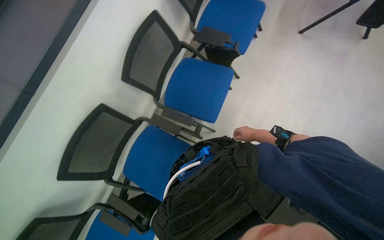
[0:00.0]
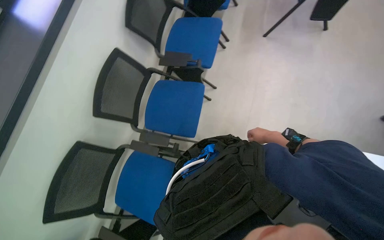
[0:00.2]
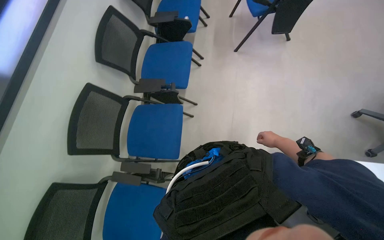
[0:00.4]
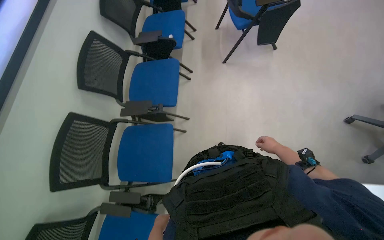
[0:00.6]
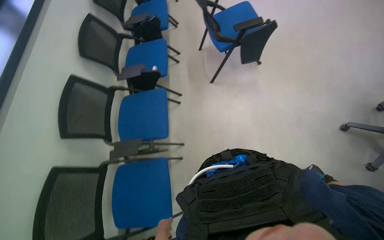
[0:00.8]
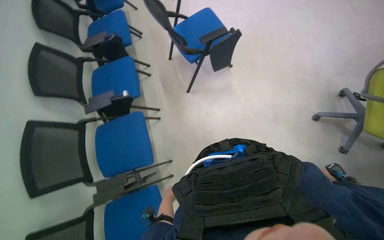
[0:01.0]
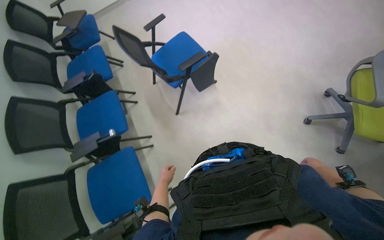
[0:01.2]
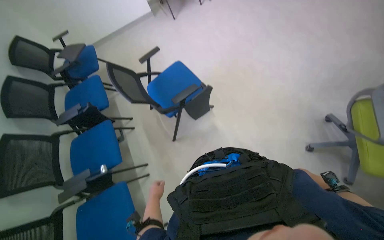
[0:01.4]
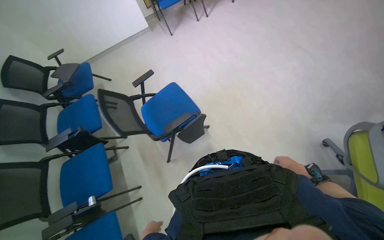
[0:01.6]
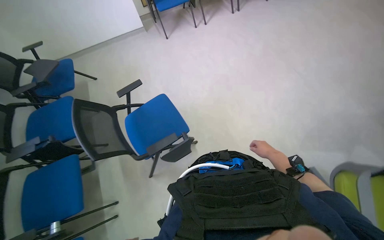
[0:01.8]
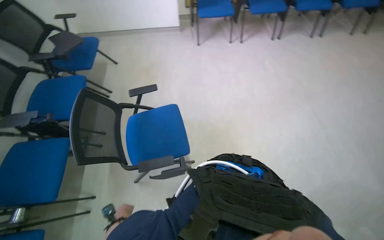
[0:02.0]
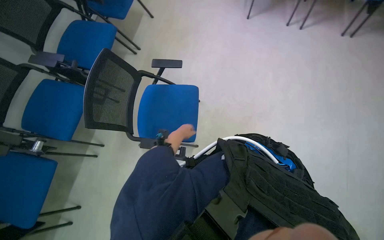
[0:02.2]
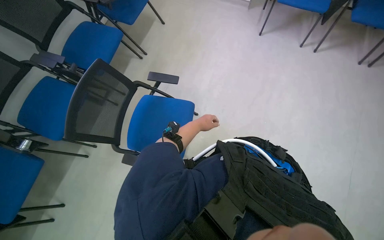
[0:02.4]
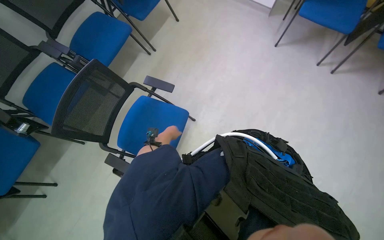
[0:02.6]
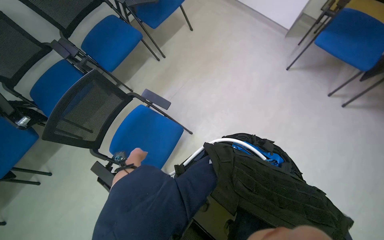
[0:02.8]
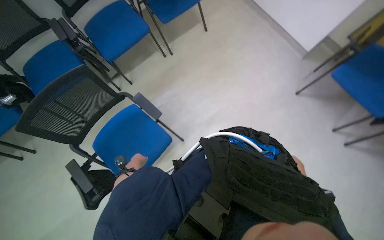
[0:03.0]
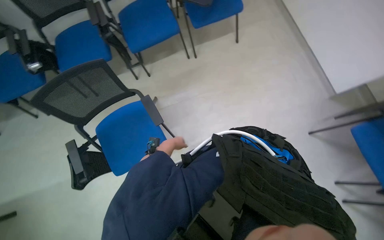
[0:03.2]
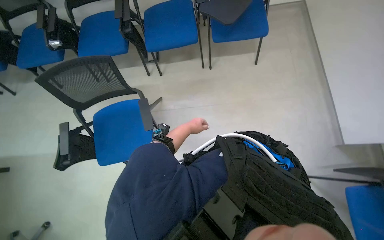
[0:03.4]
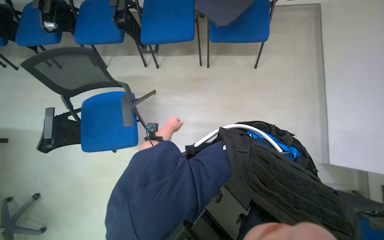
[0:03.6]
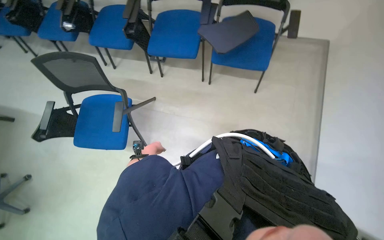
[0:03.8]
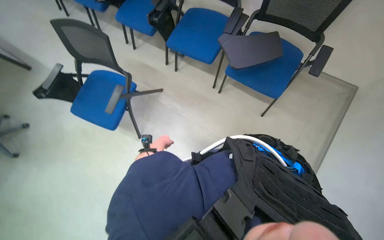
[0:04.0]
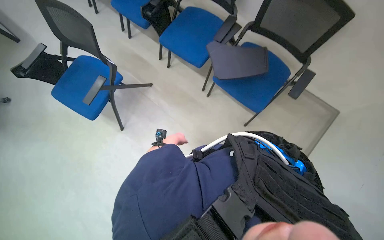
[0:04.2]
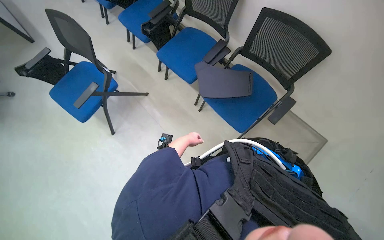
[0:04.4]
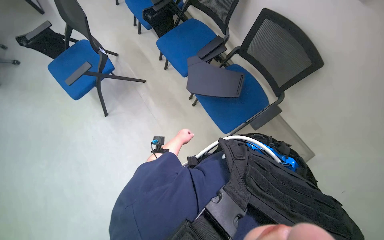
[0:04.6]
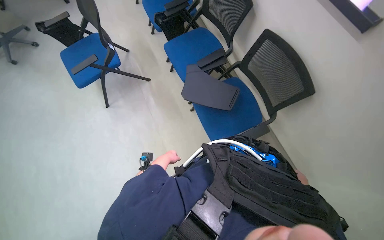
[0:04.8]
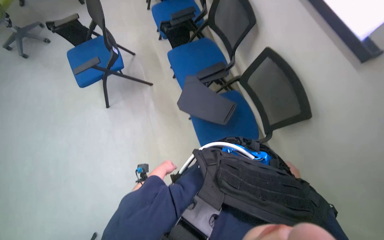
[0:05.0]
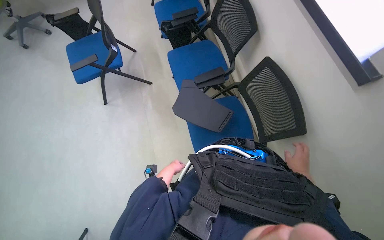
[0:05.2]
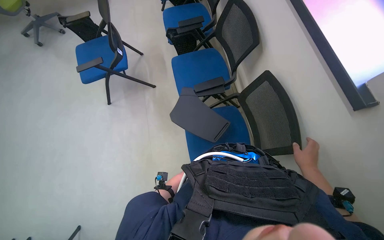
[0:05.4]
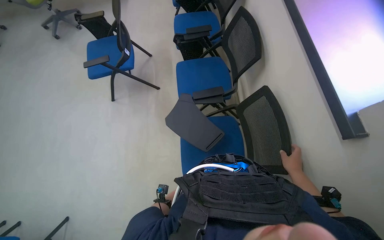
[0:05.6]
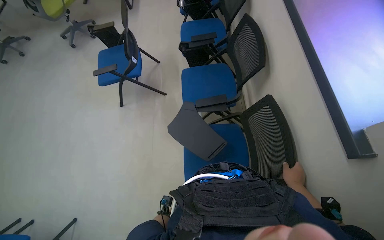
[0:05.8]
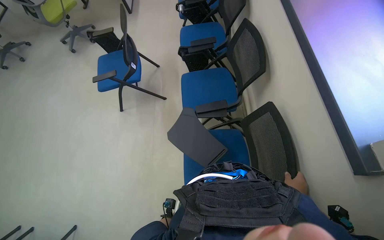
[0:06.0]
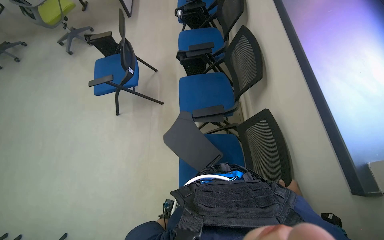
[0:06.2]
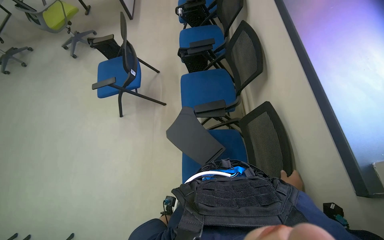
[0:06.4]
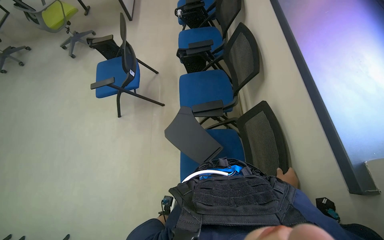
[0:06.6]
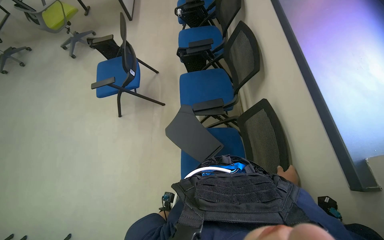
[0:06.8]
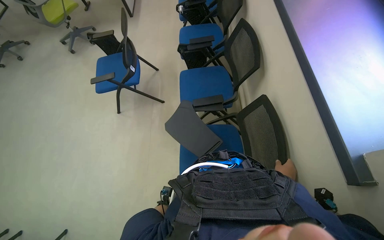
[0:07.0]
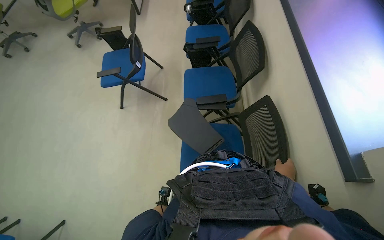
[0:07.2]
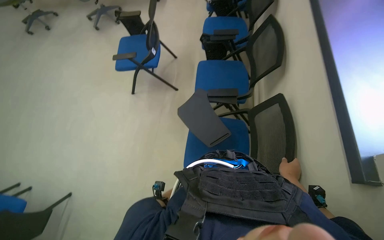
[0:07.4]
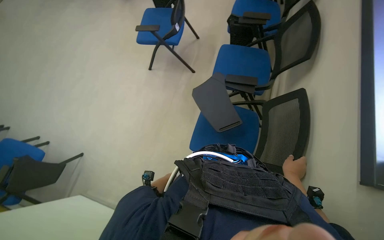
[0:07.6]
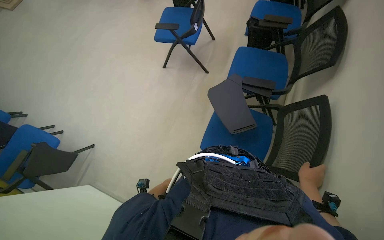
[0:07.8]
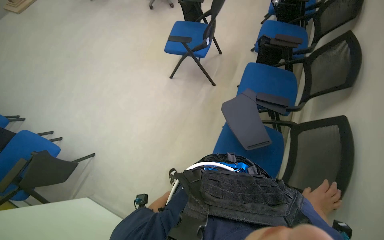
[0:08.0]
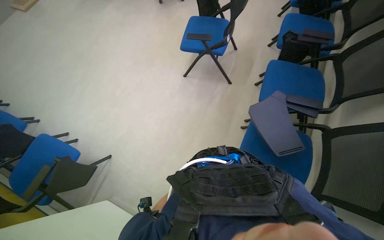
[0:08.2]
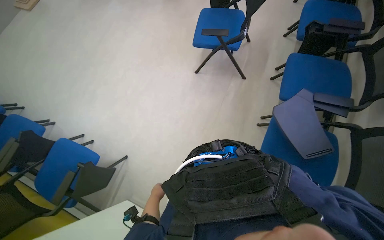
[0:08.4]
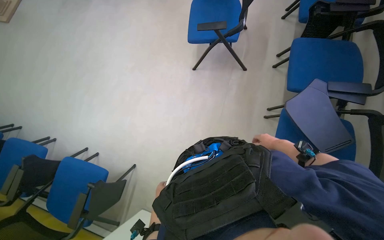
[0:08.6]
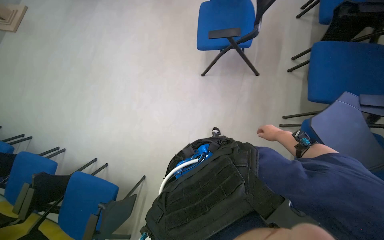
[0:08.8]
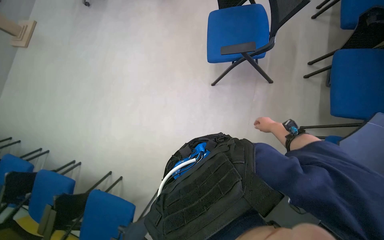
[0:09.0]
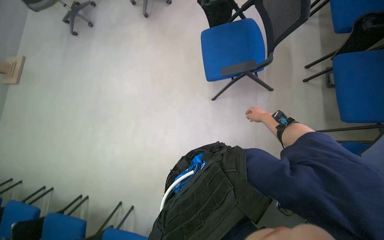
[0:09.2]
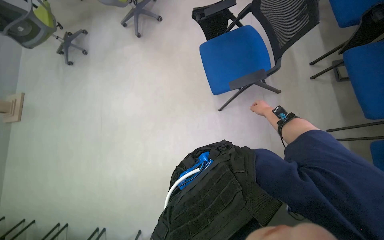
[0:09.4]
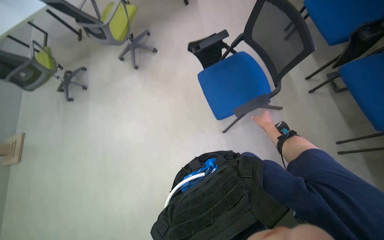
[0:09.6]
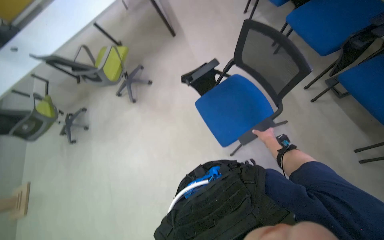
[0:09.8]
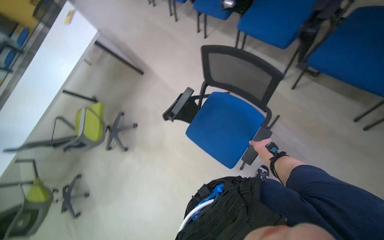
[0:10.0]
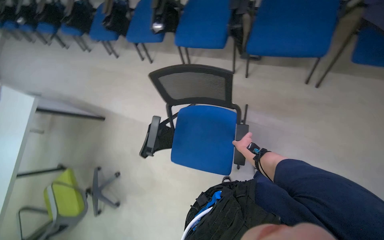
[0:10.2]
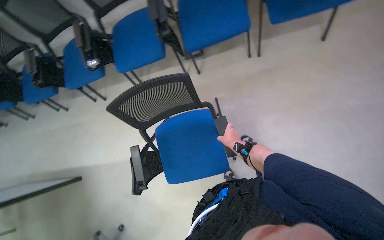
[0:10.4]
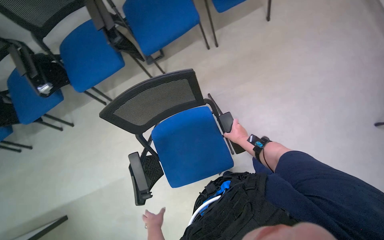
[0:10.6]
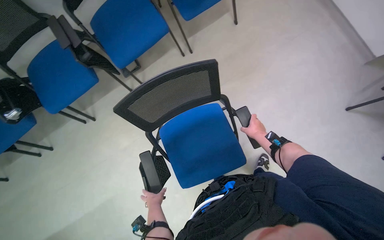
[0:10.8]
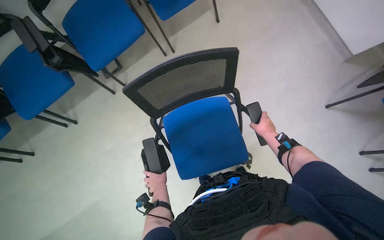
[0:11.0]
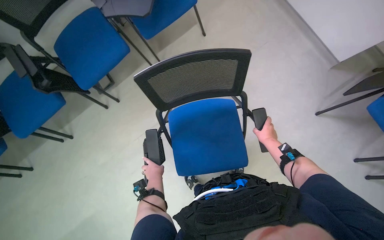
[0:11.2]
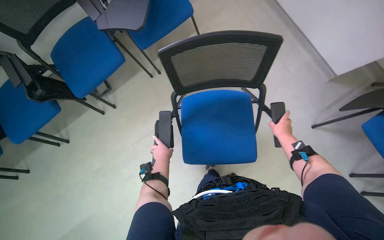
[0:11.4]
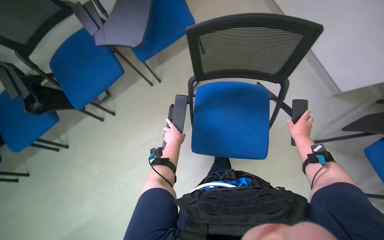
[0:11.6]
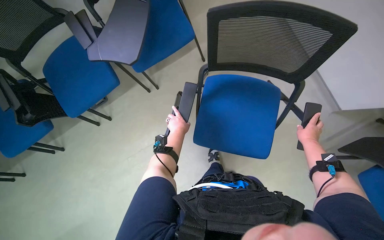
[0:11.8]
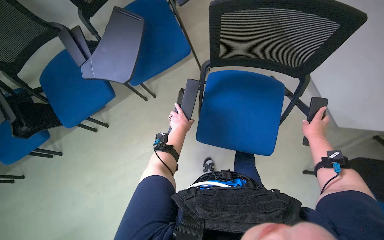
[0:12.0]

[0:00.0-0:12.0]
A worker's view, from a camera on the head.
Job: organizing items.
The whole recording: Arranging blue chairs. The worker arranges blue chairs in the room.
0:00.0 to 0:01.6: The wearer moves about 1.5 m. The camera pitches upward, by about 25 degrees. The scene rotates counterclockwise by approximately 50 degrees.
0:01.6 to 0:03.0: The head travels approximately 1 m. The head rotates some 65 degrees to the left. The wearer looks some 15 degrees further downward.
0:03.0 to 0:04.4: The head travels about 80 cm. The scene turns some 80 degrees clockwise in the picture.
0:04.4 to 0:06.0: The camera is carried roughly 50 cm. The head turns to the left by roughly 35 degrees.
0:07.6 to 0:09.0: The wearer moves approximately 80 cm.
0:09.0 to 0:10.4: The camera is carried about 60 cm. The head turns to the right by roughly 105 degrees. The camera pitches upward, by about 30 degrees.
0:10.4 to 0:12.0: The head travels approximately 70 cm.

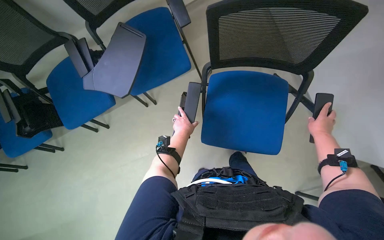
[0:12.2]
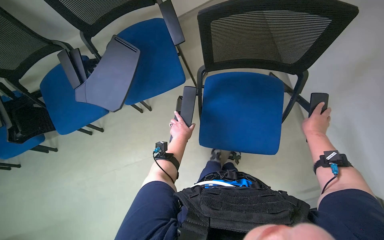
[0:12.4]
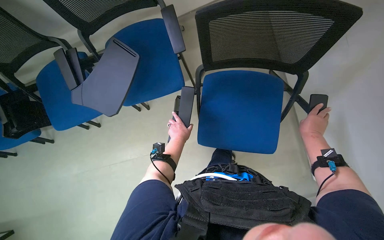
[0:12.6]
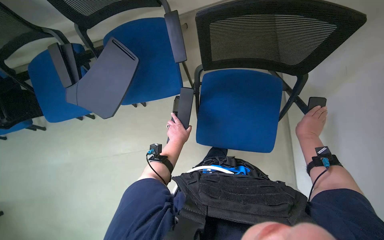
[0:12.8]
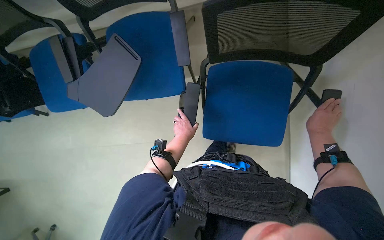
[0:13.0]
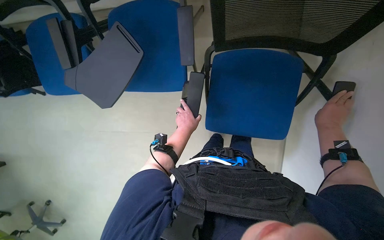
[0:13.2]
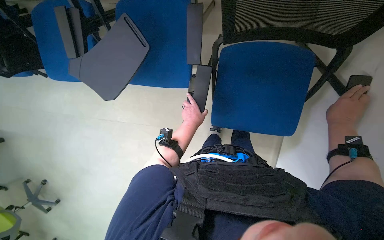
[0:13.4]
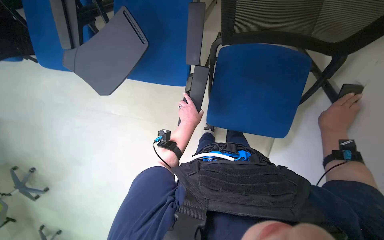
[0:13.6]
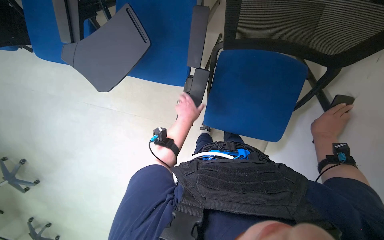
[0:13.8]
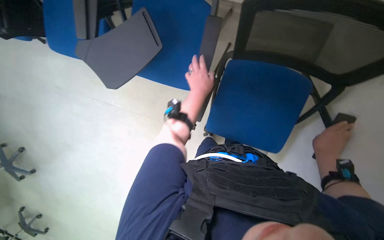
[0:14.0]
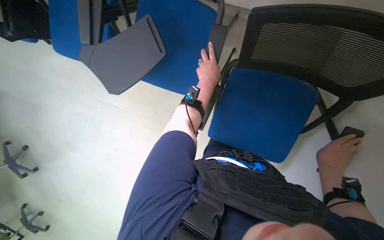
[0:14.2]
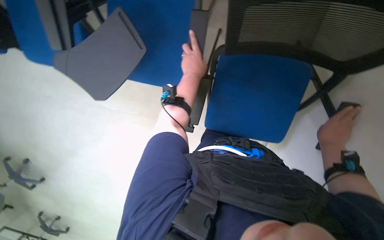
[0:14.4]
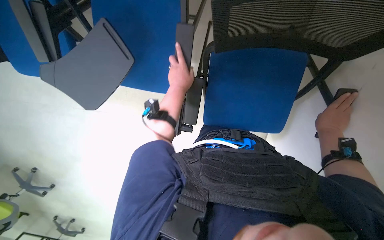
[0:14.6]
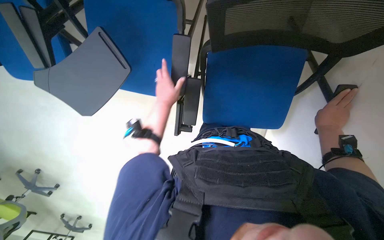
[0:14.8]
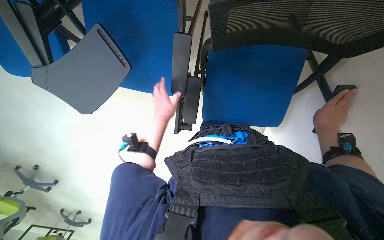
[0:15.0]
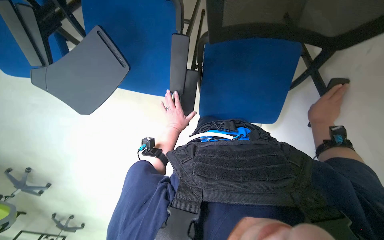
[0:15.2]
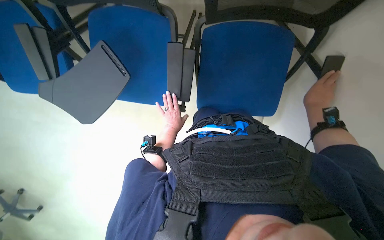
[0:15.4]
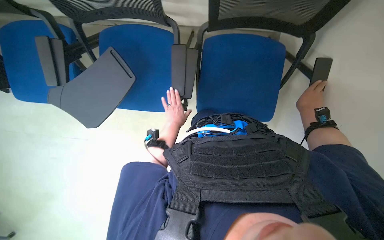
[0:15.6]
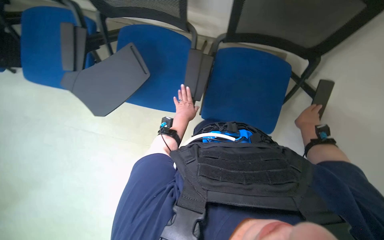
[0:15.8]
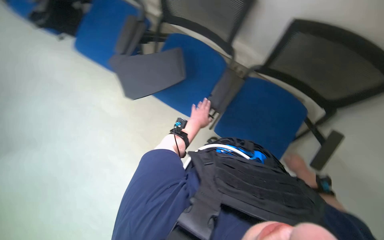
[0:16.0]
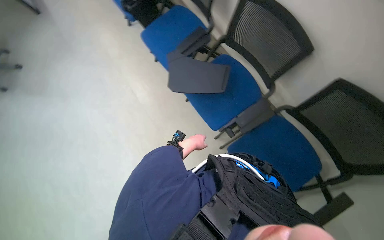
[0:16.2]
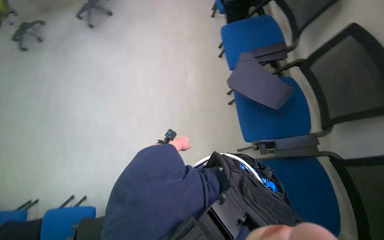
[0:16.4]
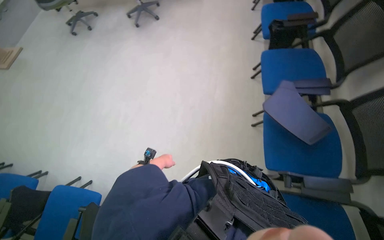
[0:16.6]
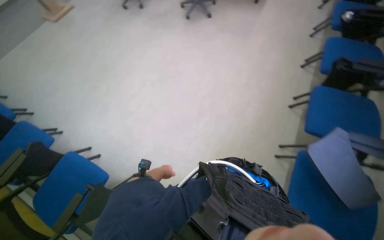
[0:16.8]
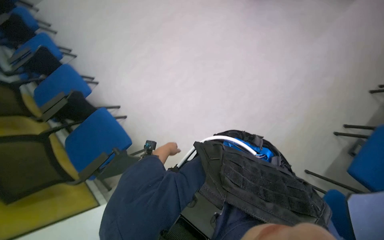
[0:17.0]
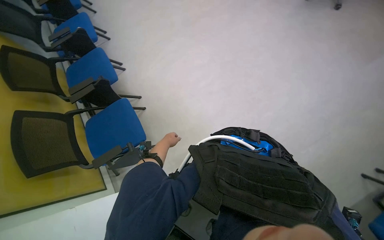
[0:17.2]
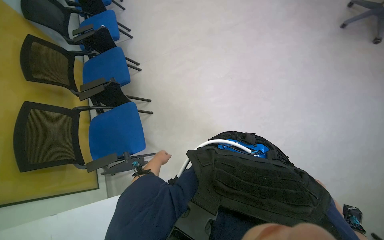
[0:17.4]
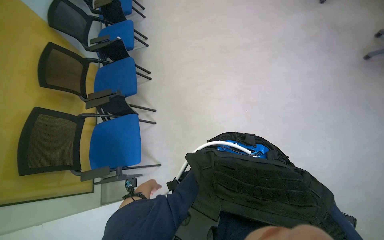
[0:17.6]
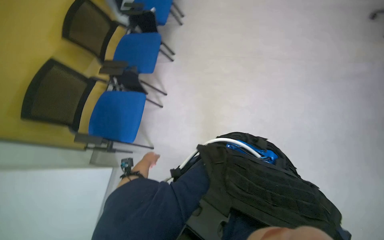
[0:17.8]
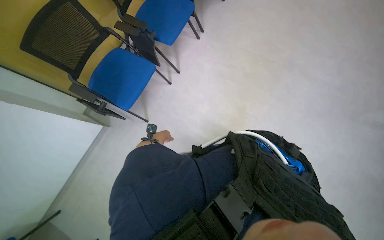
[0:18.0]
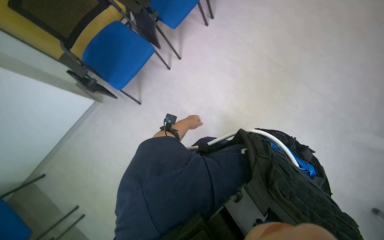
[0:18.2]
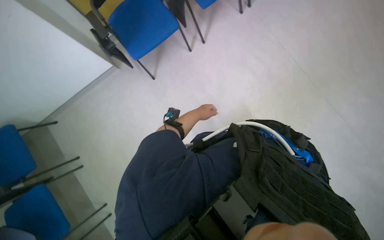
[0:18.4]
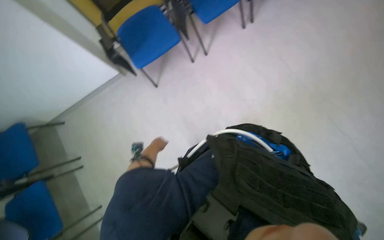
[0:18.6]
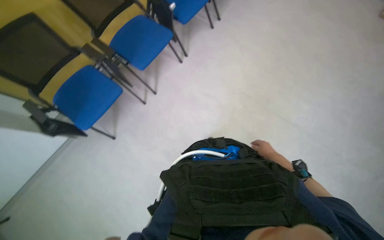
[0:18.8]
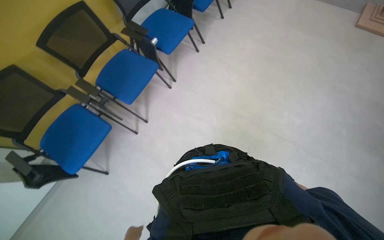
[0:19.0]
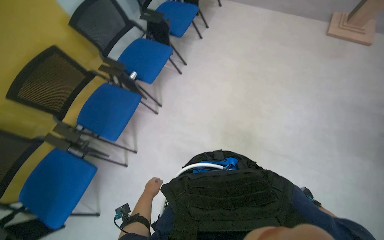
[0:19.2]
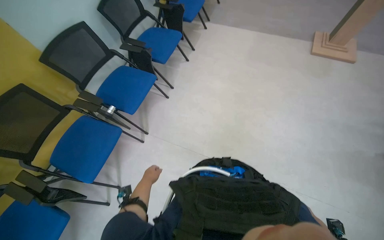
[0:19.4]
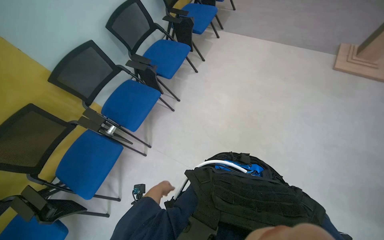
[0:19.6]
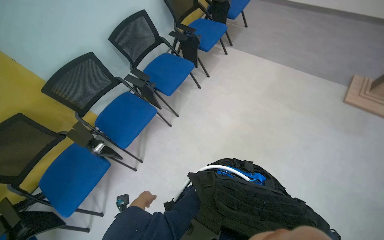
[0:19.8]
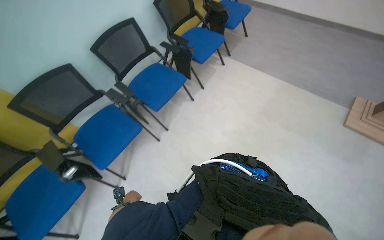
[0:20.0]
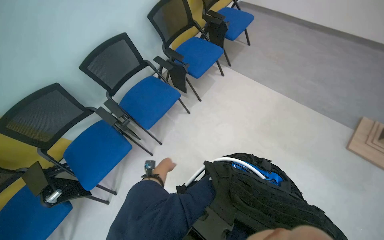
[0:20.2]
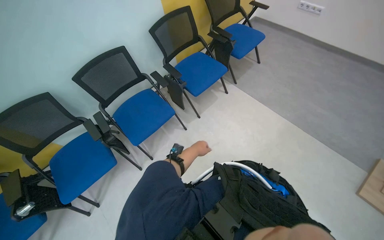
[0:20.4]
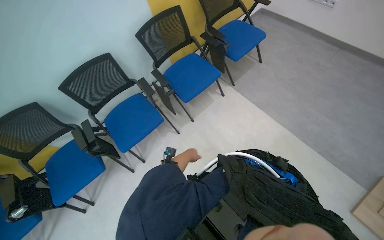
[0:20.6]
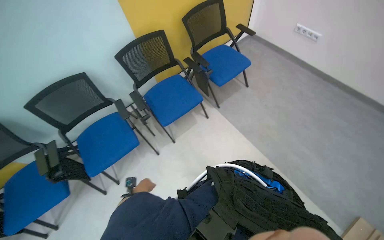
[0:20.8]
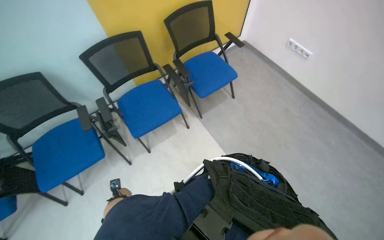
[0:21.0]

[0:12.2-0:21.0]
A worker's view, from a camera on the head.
Job: organizing items.
The whole recording: Arranging blue chairs. The worker arranges blue chairs in the room.
0:12.2 to 0:13.6: The camera pitches downward, by about 15 degrees. The right hand travels nearer to the camera by some 15 cm.
0:13.6 to 0:15.2: The left hand travels up the picture and back again, roughly 20 cm each way.
0:15.2 to 0:16.6: The wearer moves about 50 cm. The head rotates some 90 degrees to the left. The view tilts about 25 degrees upward.
0:16.6 to 0:18.0: The camera travels some 1 m. The wearer's head swings roughly 110 degrees to the left. The camera pitches downward, by about 25 degrees.
0:19.6 to 0:21.0: The head travels some 1.5 m. The scene turns about 30 degrees clockwise in the picture.
